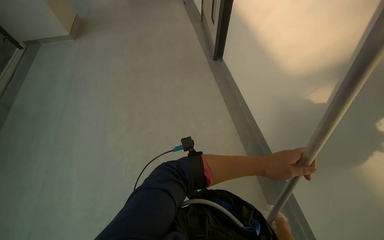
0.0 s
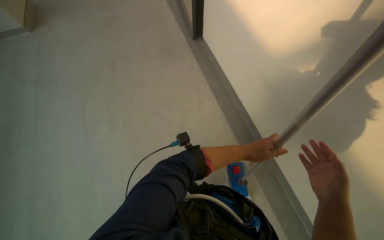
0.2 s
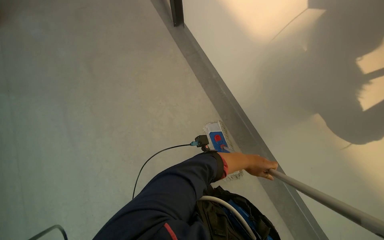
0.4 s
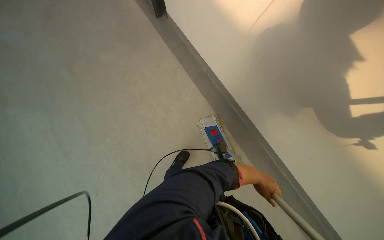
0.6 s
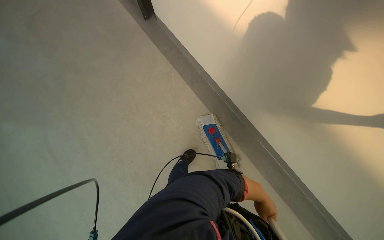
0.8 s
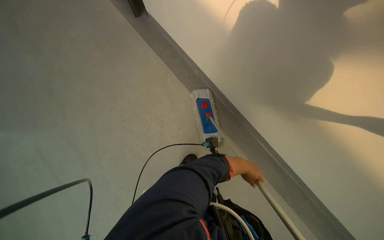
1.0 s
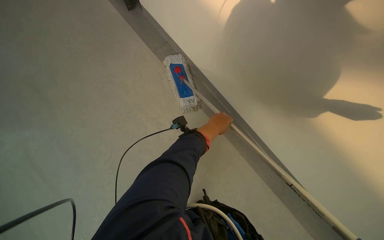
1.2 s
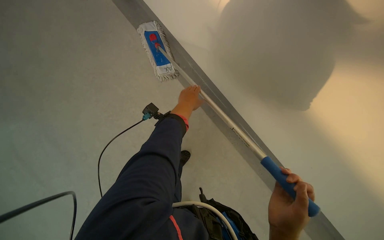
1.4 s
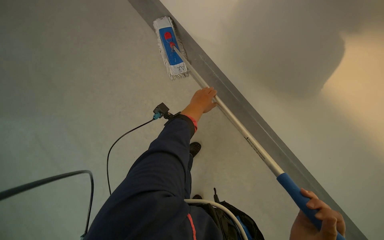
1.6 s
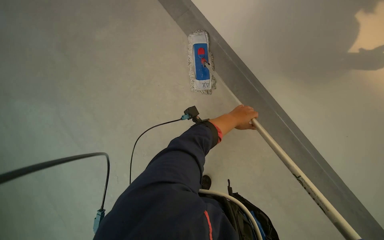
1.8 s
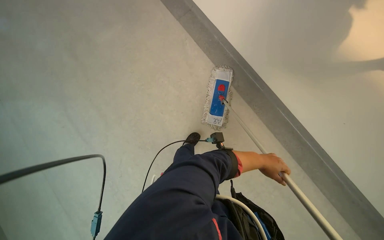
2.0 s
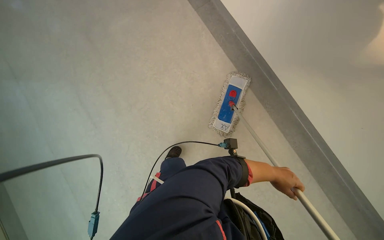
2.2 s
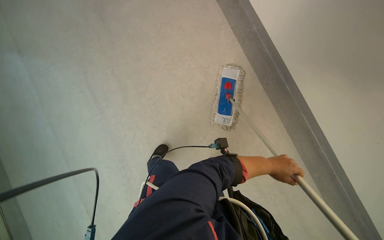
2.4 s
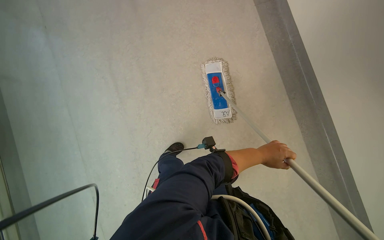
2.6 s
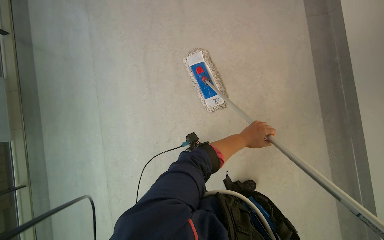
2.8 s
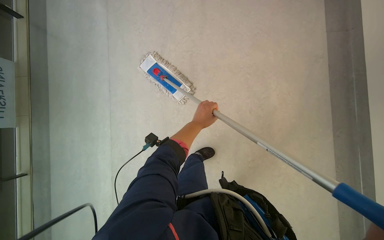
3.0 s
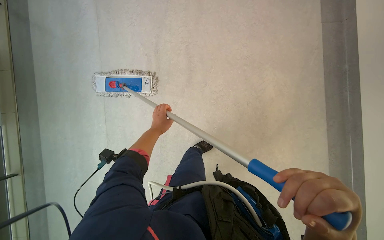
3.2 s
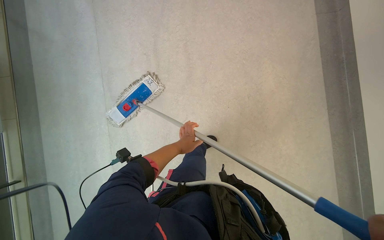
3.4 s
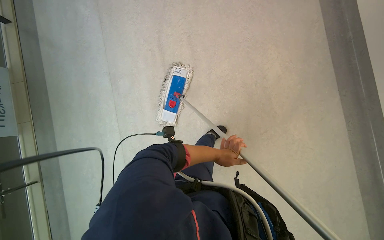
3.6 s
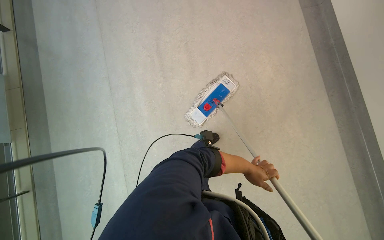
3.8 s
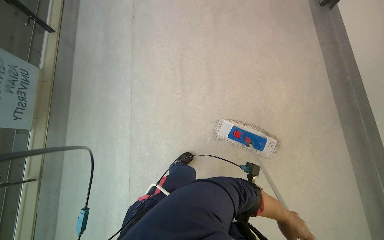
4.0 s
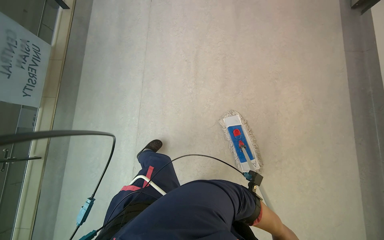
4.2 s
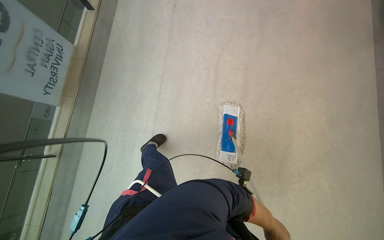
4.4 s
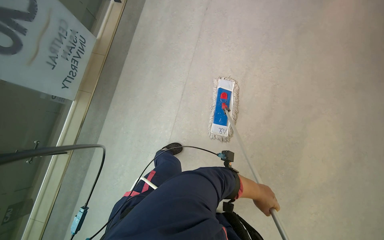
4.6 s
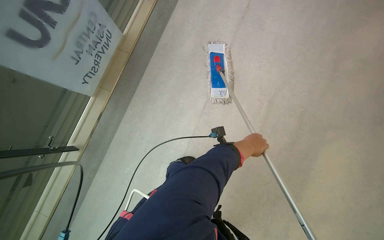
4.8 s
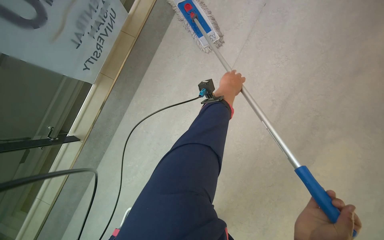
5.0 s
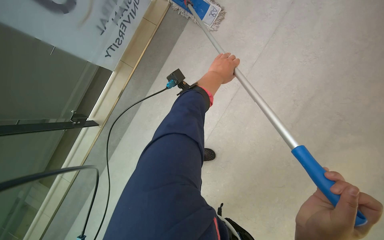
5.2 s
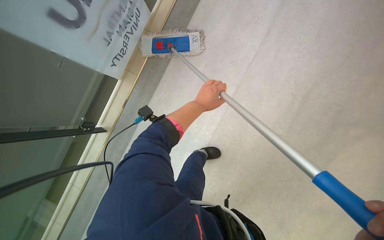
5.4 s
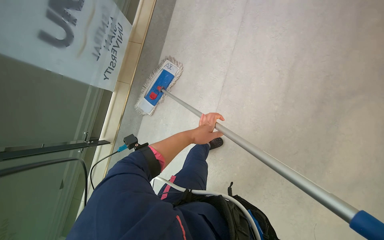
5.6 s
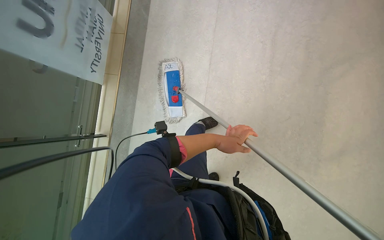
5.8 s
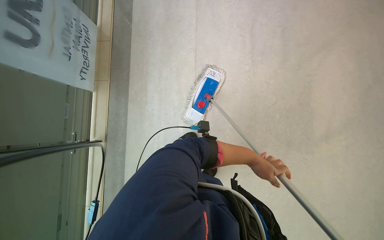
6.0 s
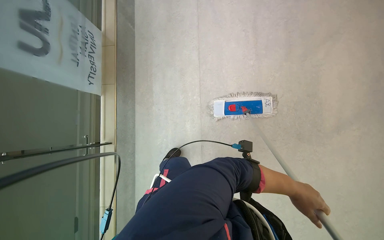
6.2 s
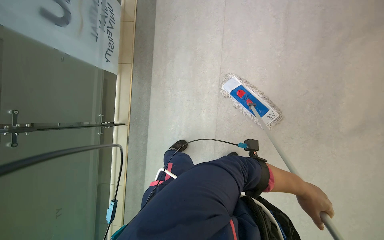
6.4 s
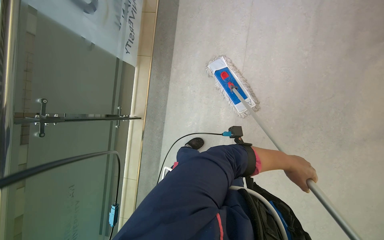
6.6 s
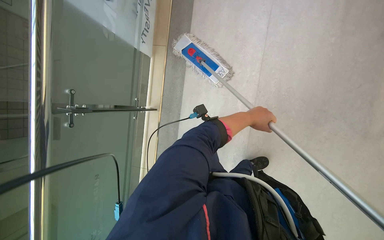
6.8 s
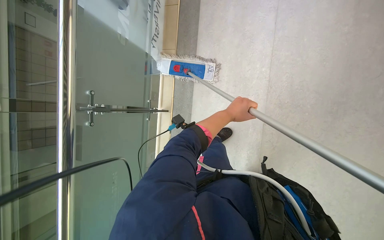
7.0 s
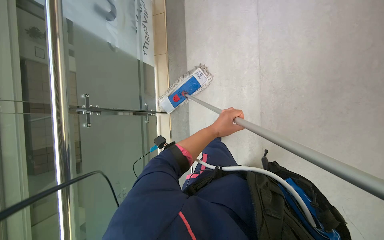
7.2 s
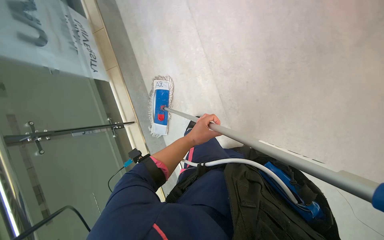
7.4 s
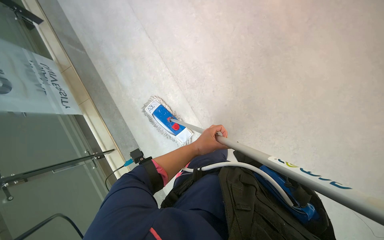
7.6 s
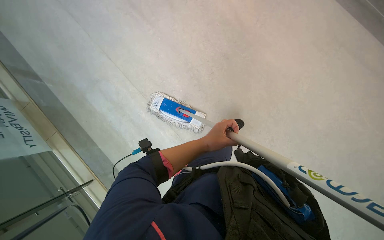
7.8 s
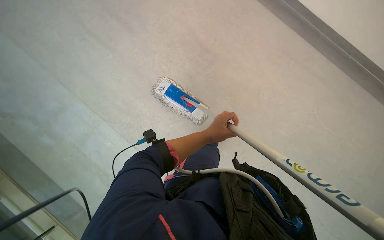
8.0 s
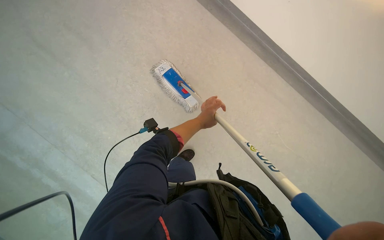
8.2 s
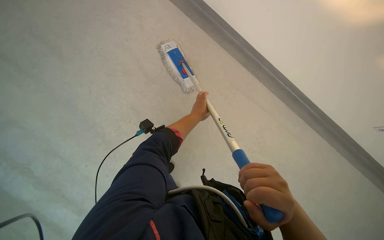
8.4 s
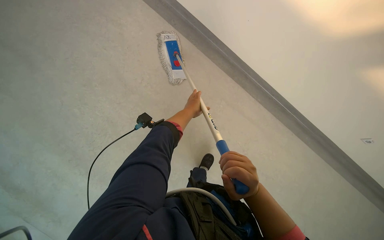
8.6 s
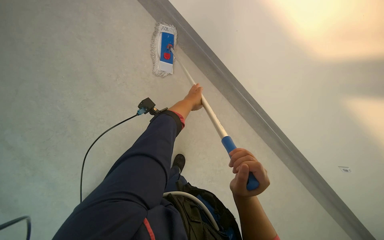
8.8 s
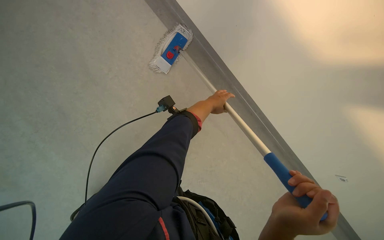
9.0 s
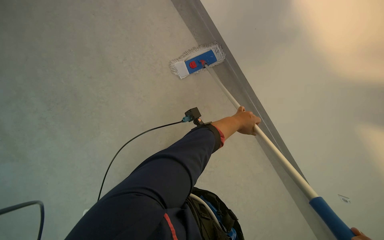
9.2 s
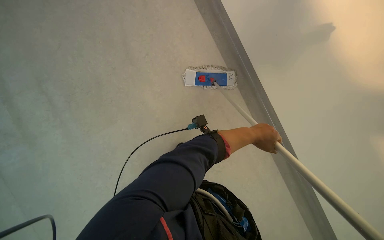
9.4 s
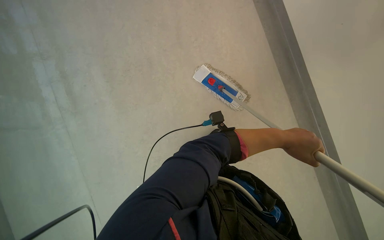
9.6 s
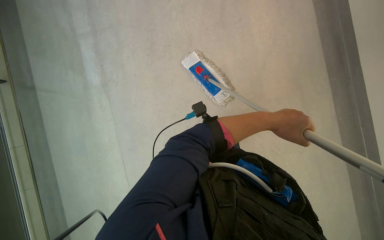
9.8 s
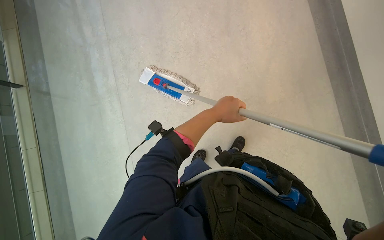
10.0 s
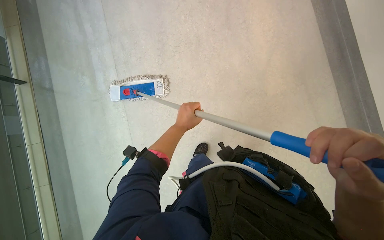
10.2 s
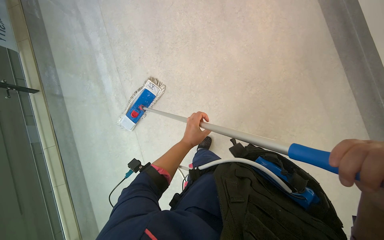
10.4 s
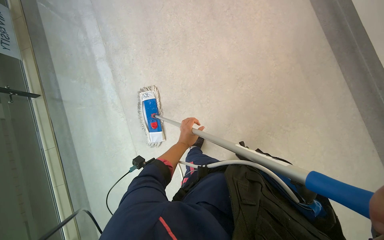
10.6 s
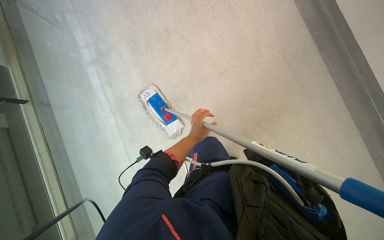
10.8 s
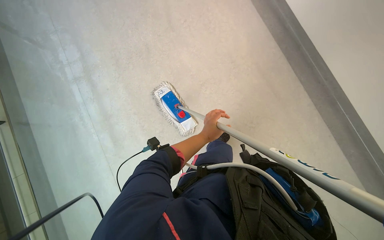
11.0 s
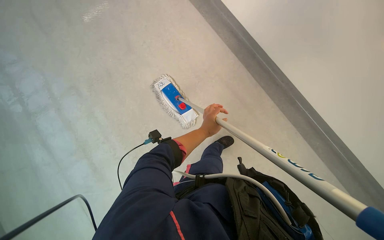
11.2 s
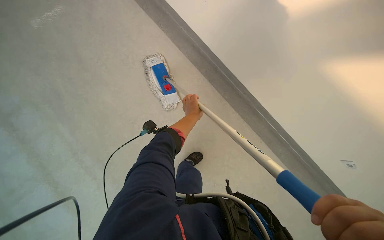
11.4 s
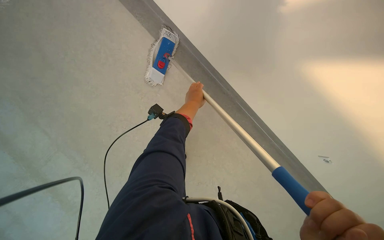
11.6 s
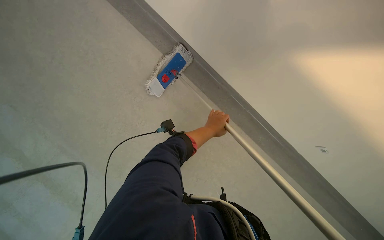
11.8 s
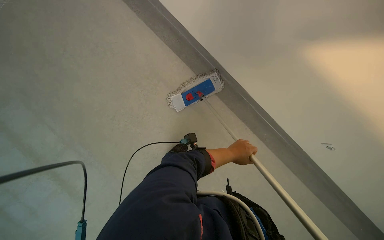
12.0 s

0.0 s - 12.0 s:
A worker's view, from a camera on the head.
Job: mopping floor.
The whole recording: Mopping floor with flat mop. The worker mops the floor with a flat mop, periodically wringing it in the bucket.
0.0 s - 1.6 s: The head travels approximately 40 cm. The head rotates some 30 degrees to the right. The camera pitches downward, by approximately 25 degrees.
1.6 s - 3.0 s: The camera is carried roughly 70 cm. The scene rotates clockwise by some 45 degrees.
3.0 s - 4.4 s: The camera travels approximately 50 cm.
4.4 s - 6.0 s: The head travels some 40 cm.
6.0 s - 7.6 s: Everything in view rotates approximately 30 degrees counterclockwise.
7.6 s - 9.0 s: The camera is aimed about 20 degrees further to the right. The left hand is displaced up the picture by roughly 20 cm.

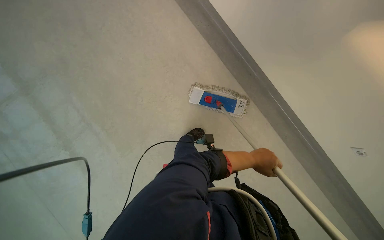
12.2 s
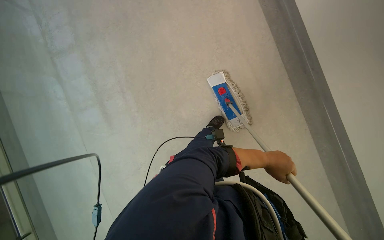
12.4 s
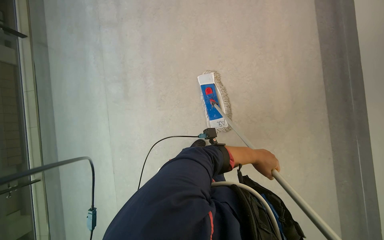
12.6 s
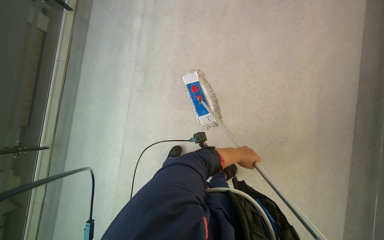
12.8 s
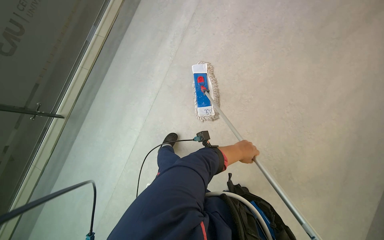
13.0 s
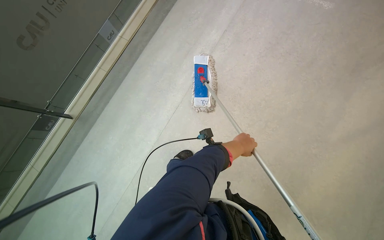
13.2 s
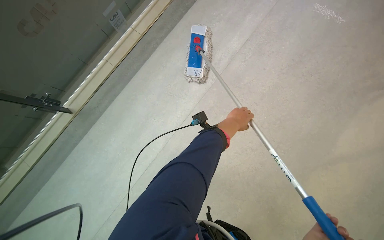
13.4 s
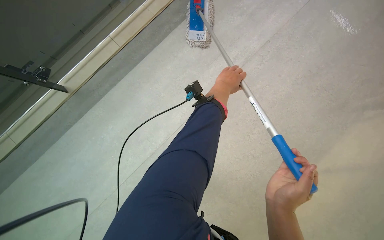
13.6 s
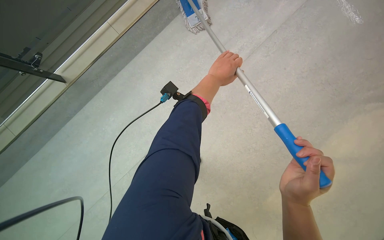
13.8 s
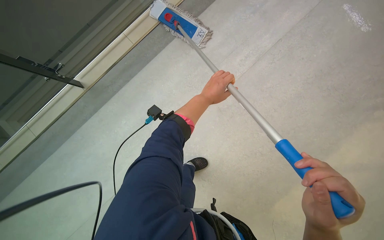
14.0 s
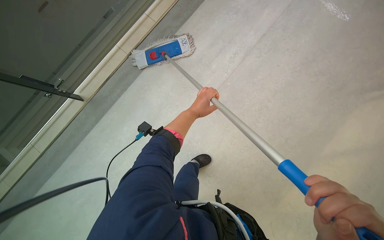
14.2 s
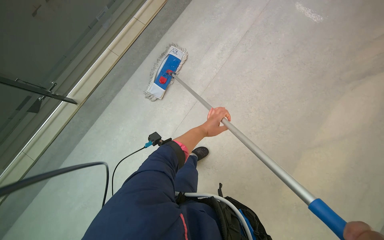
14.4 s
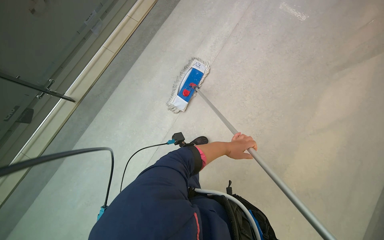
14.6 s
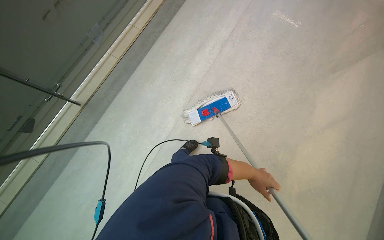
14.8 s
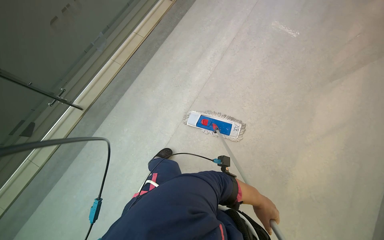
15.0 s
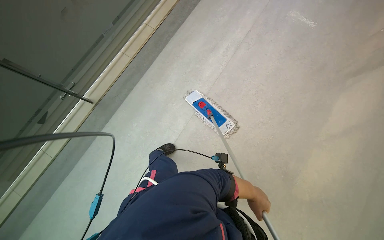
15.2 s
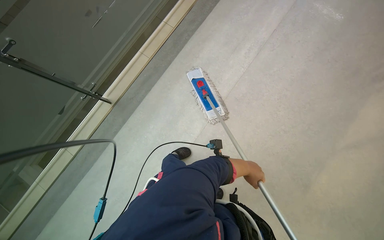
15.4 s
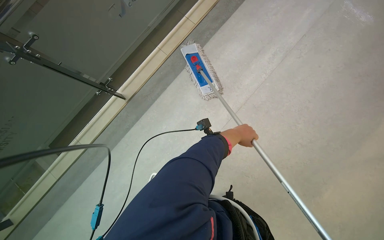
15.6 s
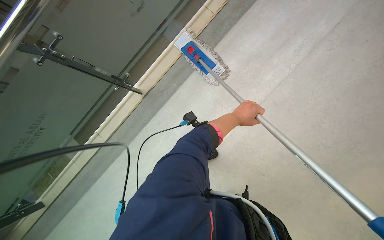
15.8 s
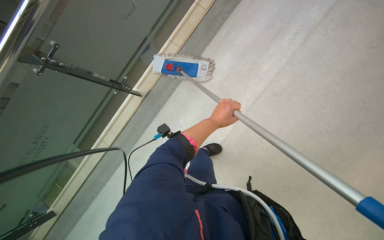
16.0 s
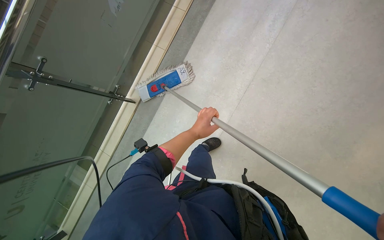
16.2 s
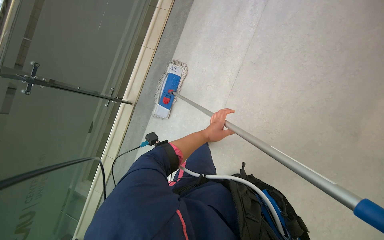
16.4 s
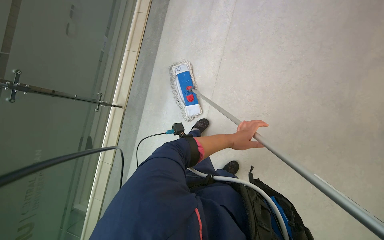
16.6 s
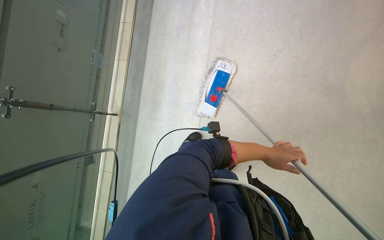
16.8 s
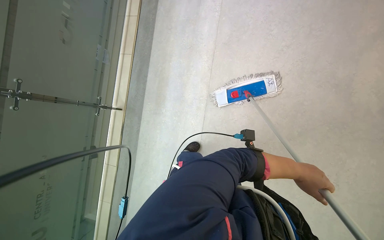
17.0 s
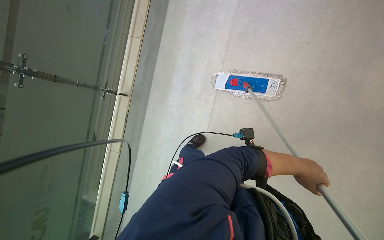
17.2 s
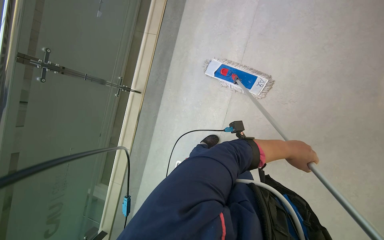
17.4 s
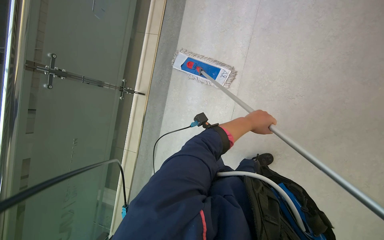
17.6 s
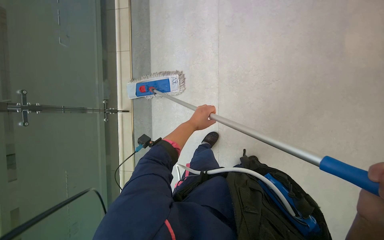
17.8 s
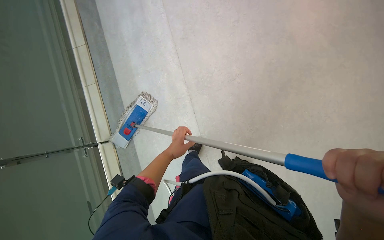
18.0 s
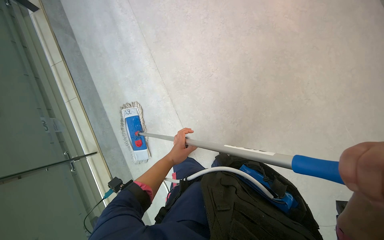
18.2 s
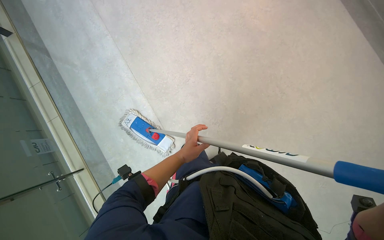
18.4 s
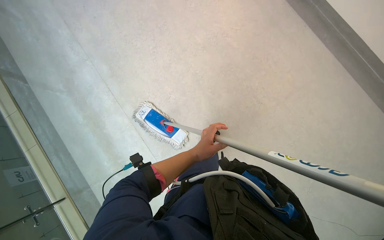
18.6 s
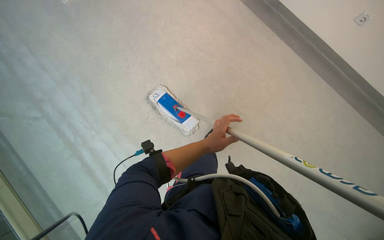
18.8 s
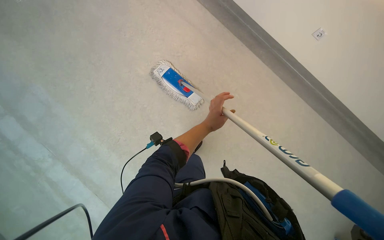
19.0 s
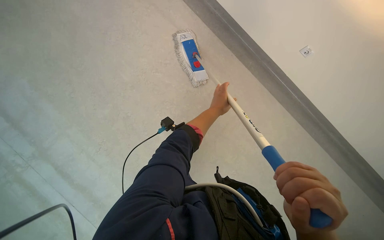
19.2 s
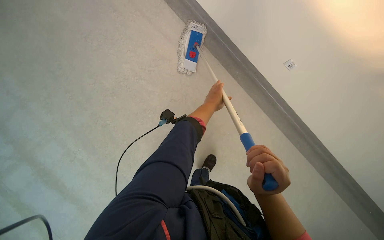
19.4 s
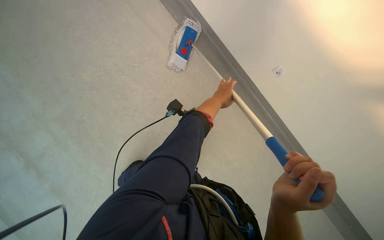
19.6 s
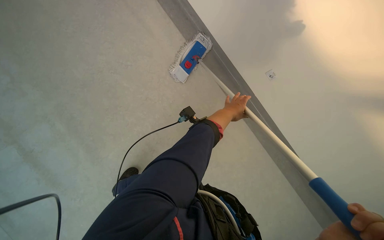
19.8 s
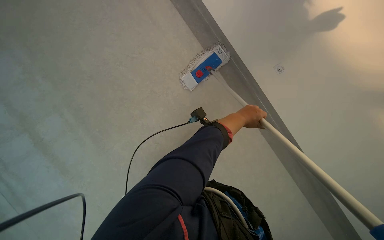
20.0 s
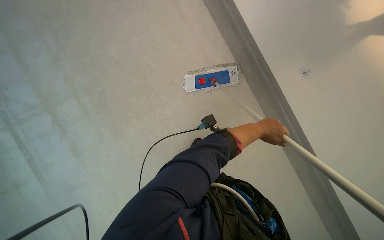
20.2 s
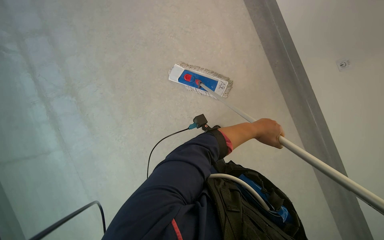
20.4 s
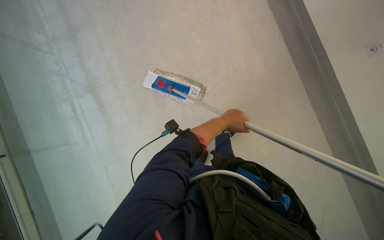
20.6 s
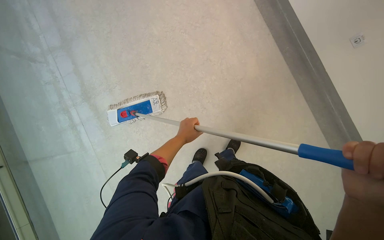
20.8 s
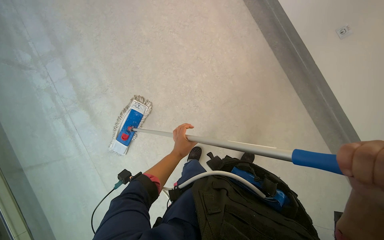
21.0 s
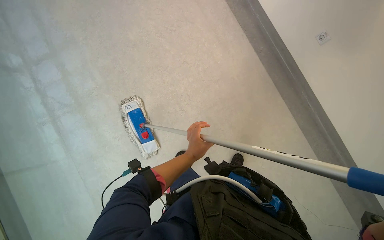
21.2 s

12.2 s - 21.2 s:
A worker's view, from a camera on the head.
Job: mopping floor.
The whole recording: Mopping floor with flat mop. The worker mops the floor with a flat mop, periodically wringing it in the bucket.
12.2 s - 13.8 s: The camera is carried some 1 m. Everything in view rotates about 60 degrees clockwise.
13.8 s - 15.2 s: The left hand heads down the picture, covering some 50 cm.
16.6 s - 18.2 s: Everything in view rotates about 30 degrees counterclockwise.
19.8 s - 21.2 s: The left hand heads down the picture, covering about 15 cm.
